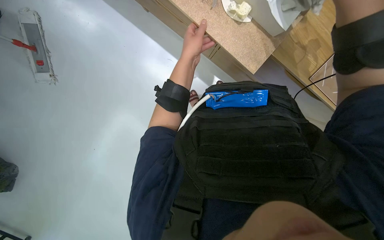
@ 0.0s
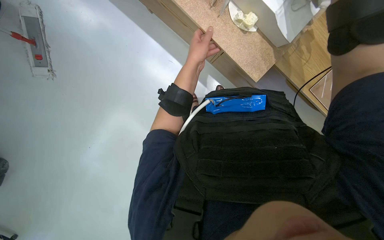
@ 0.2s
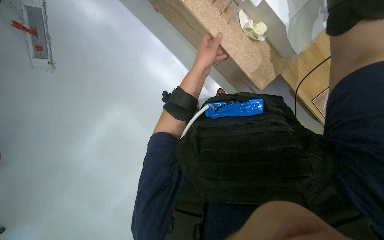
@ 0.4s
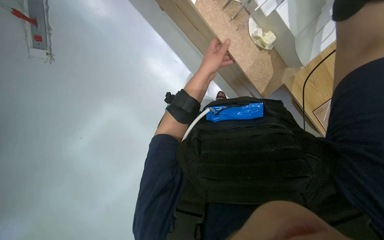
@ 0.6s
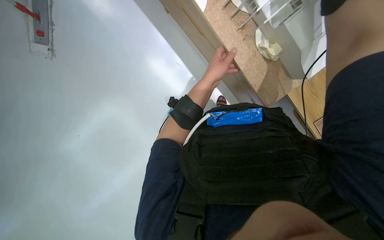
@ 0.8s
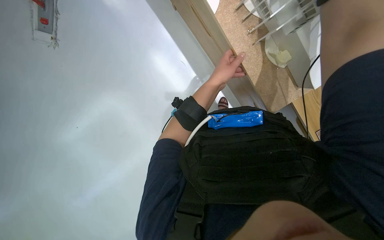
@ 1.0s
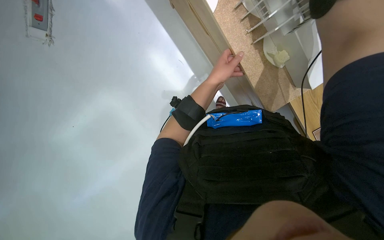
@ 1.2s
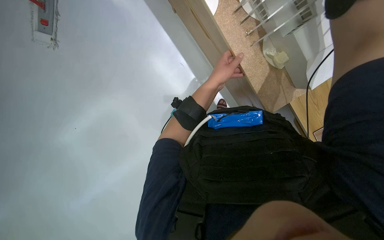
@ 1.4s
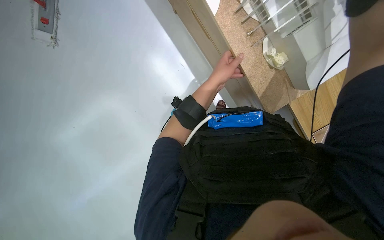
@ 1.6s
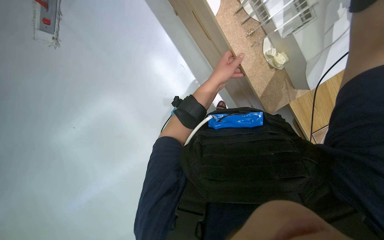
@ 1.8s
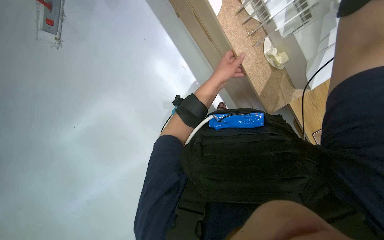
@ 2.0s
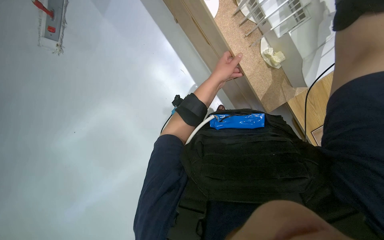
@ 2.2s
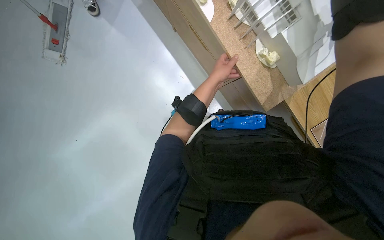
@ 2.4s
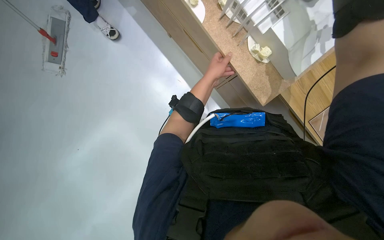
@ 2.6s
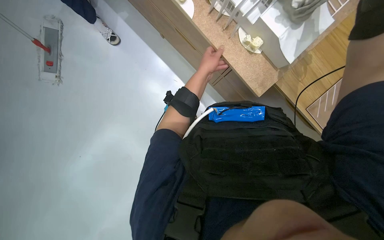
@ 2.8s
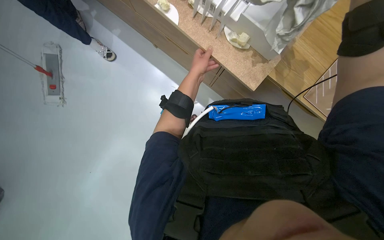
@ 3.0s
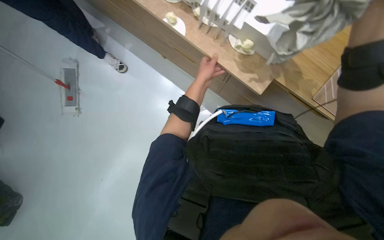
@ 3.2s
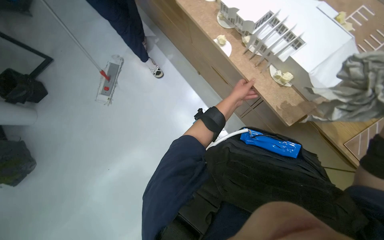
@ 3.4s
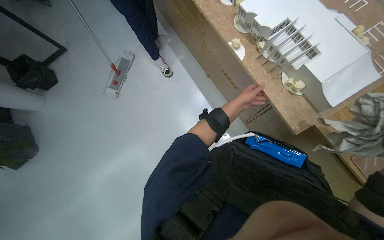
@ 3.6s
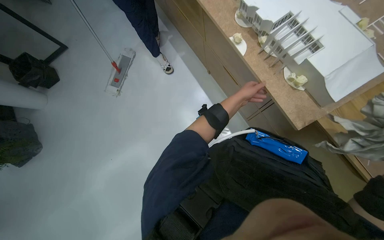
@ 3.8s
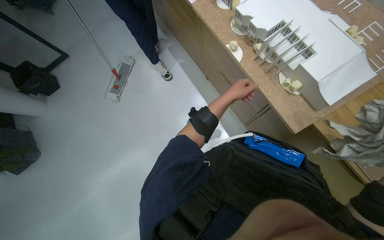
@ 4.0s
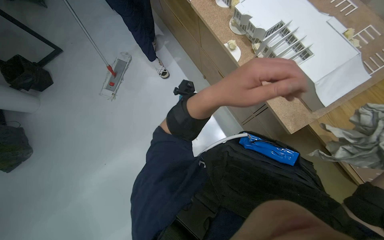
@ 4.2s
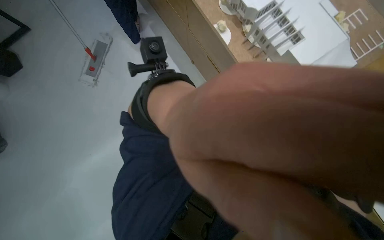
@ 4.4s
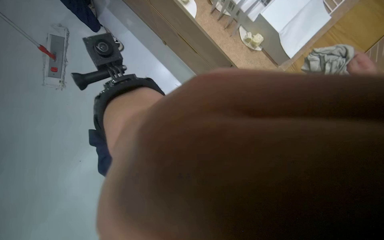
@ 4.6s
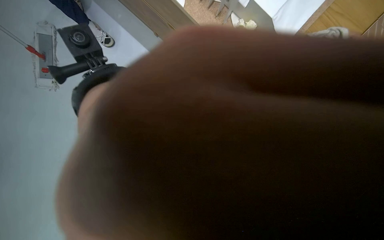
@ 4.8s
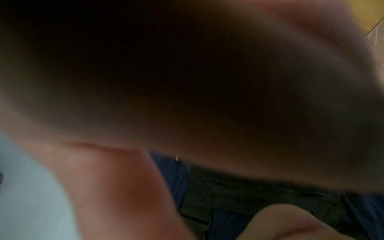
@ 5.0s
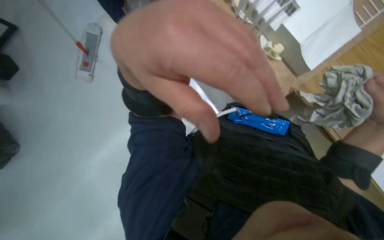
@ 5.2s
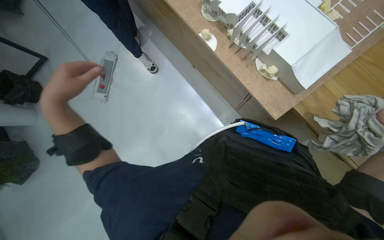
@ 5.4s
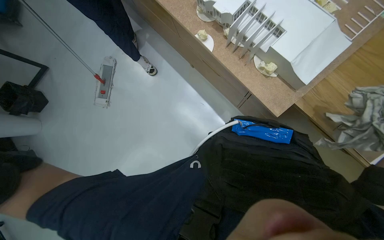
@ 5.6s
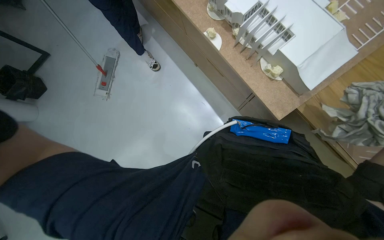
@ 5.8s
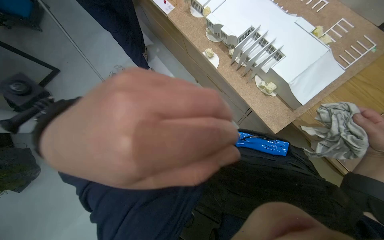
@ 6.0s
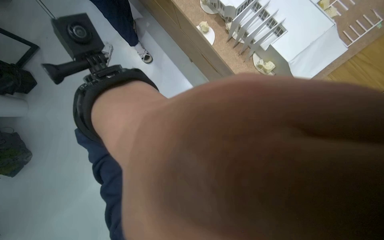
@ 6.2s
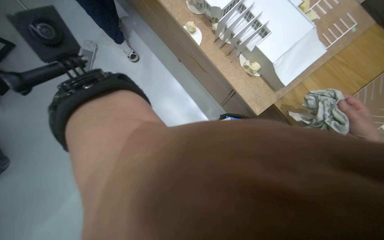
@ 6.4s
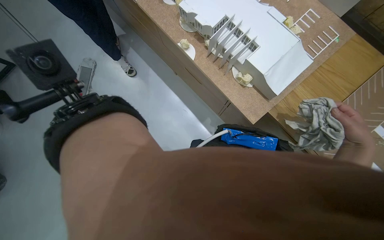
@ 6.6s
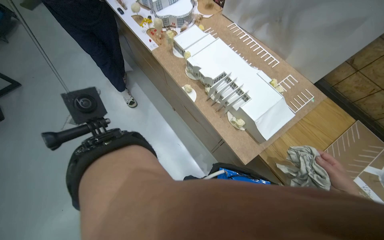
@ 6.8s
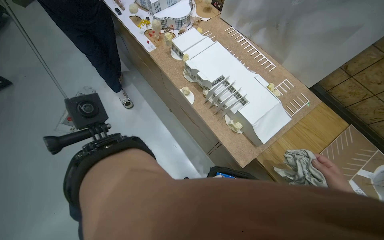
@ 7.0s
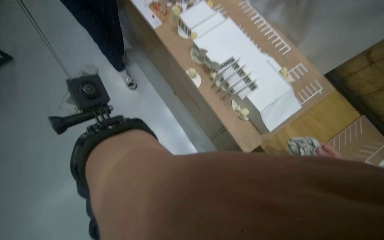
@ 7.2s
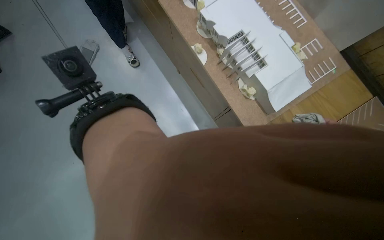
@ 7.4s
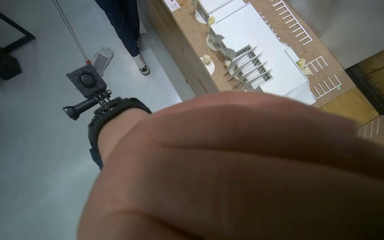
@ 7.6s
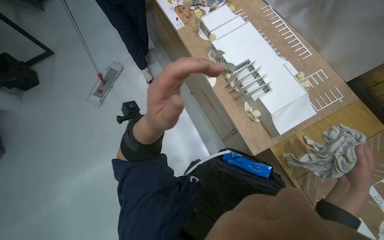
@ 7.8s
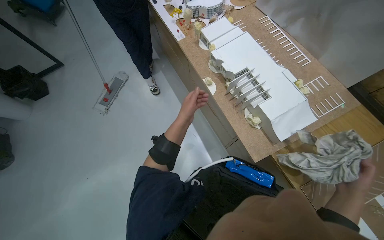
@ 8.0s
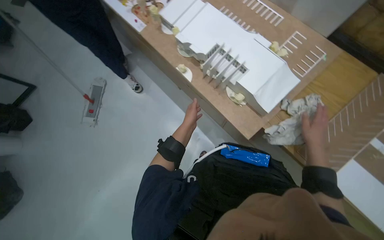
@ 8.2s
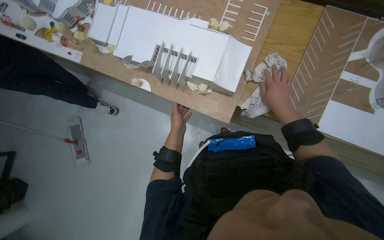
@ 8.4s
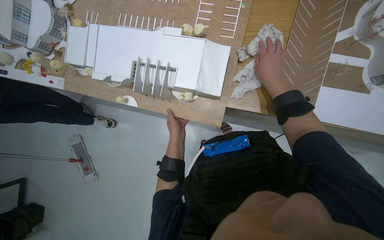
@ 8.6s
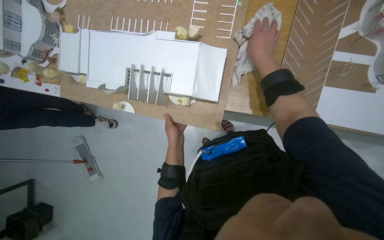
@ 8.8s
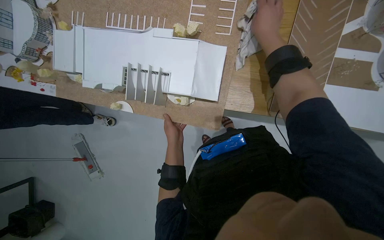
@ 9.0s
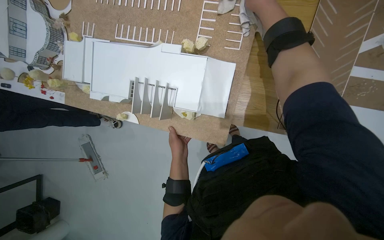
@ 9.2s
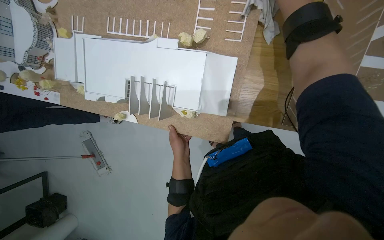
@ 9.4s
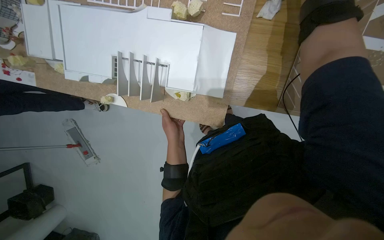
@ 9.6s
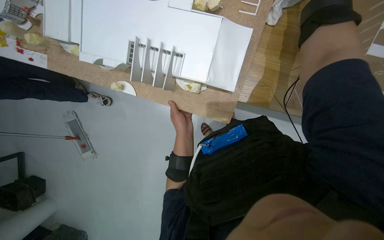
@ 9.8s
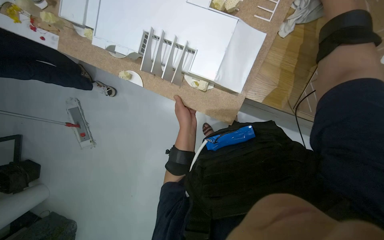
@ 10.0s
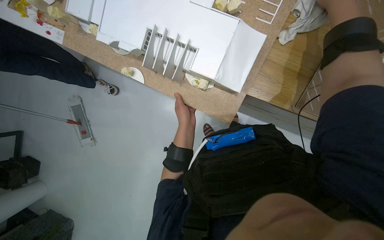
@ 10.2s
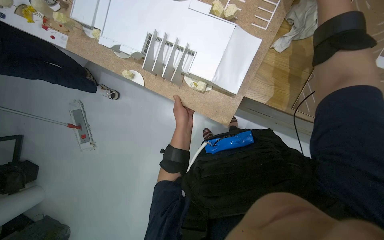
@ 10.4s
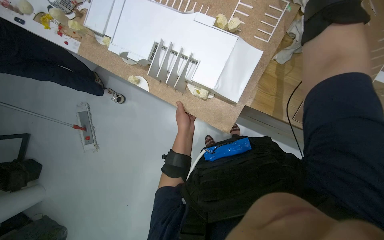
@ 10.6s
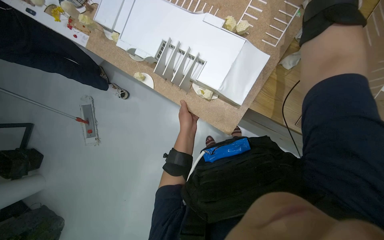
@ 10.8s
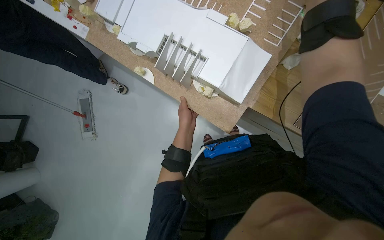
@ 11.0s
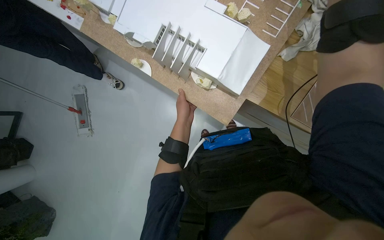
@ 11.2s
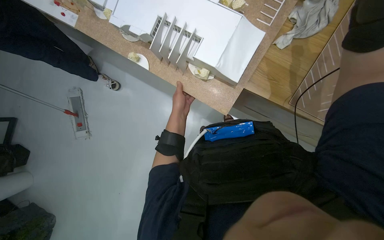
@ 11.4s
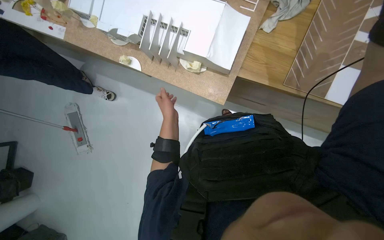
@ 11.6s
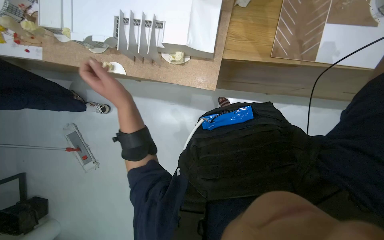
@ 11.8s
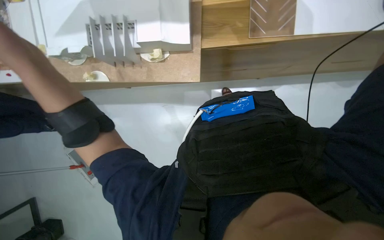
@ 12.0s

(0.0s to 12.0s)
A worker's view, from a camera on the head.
Job: wiping surfaces.
The whole recording: Cleaning building model. The worker wipes the building model with a cloth, repositioning it to clean different sides.
7.6s - 9.0s: The scene rotates counterclockwise by some 50 degrees.

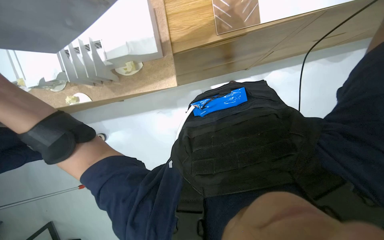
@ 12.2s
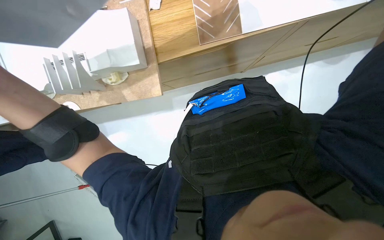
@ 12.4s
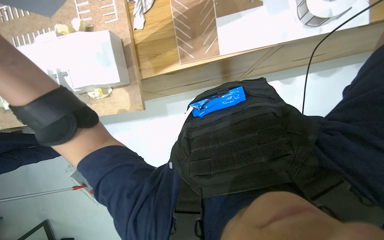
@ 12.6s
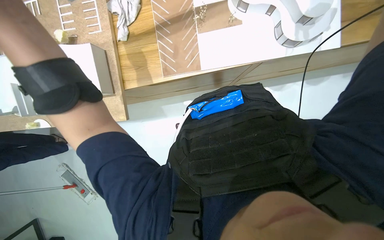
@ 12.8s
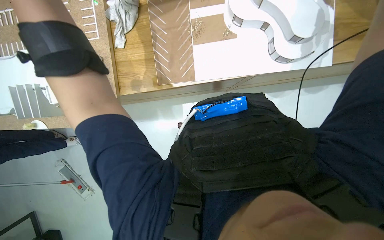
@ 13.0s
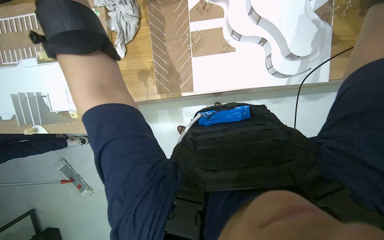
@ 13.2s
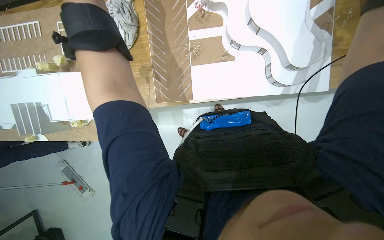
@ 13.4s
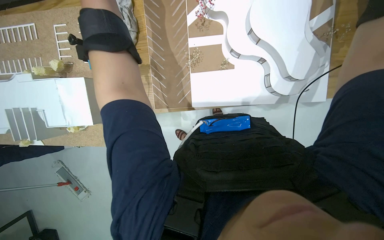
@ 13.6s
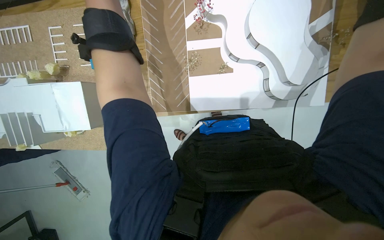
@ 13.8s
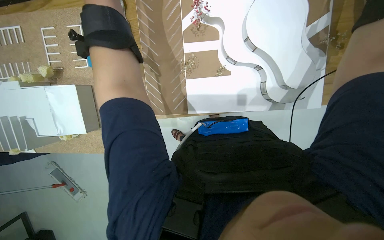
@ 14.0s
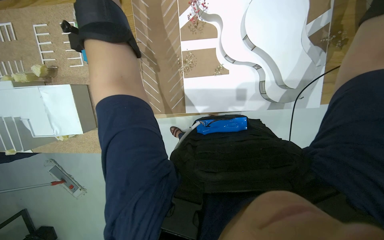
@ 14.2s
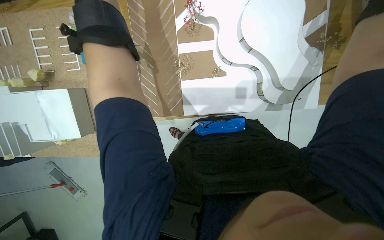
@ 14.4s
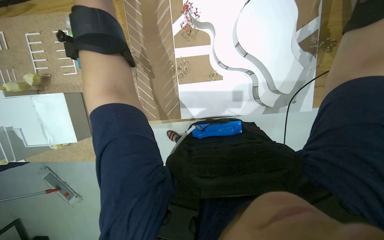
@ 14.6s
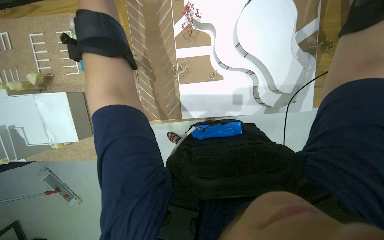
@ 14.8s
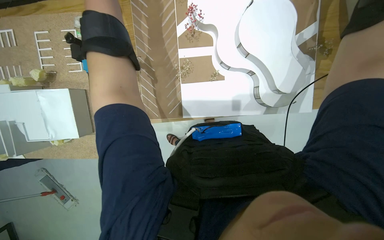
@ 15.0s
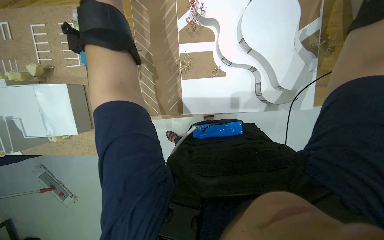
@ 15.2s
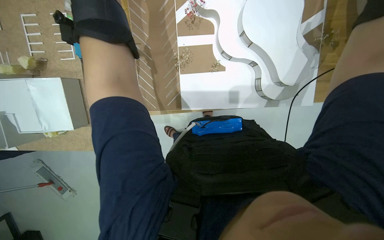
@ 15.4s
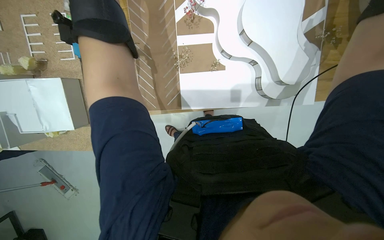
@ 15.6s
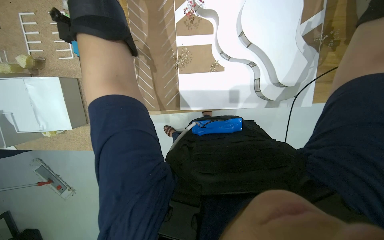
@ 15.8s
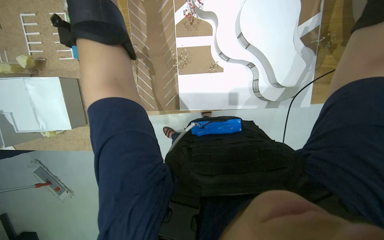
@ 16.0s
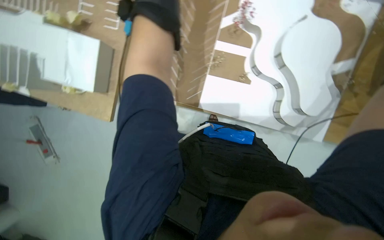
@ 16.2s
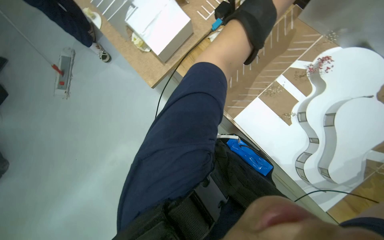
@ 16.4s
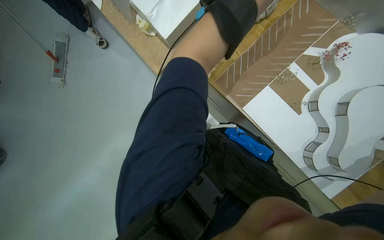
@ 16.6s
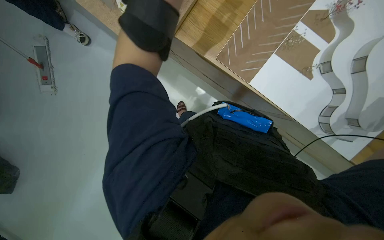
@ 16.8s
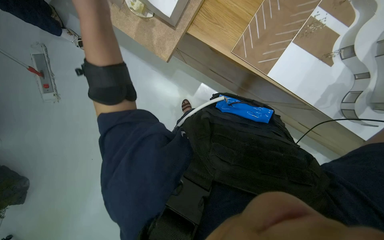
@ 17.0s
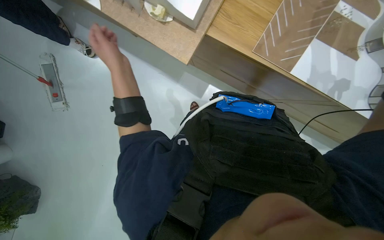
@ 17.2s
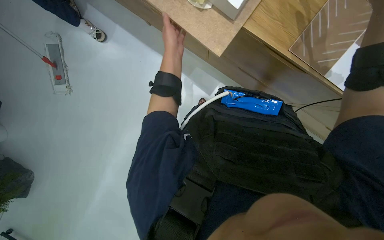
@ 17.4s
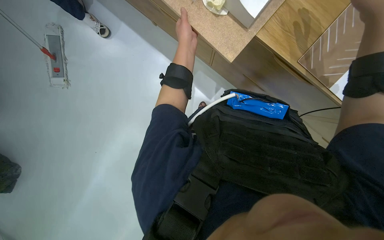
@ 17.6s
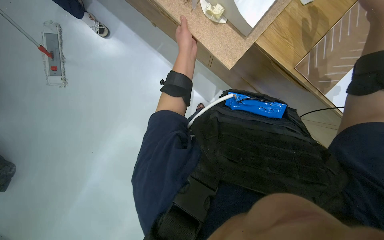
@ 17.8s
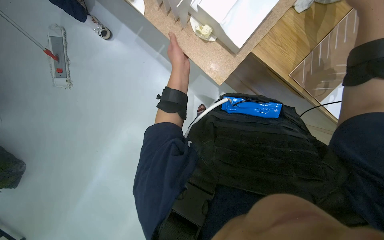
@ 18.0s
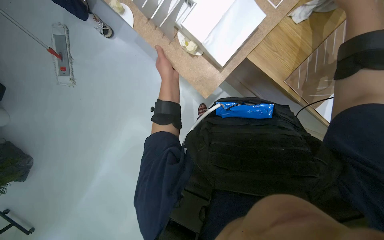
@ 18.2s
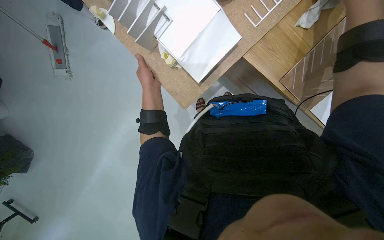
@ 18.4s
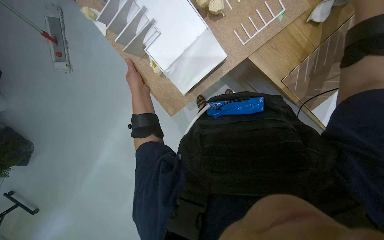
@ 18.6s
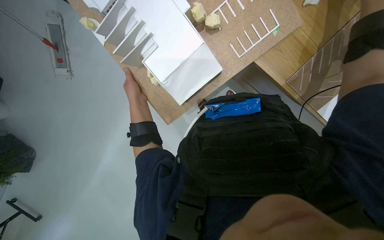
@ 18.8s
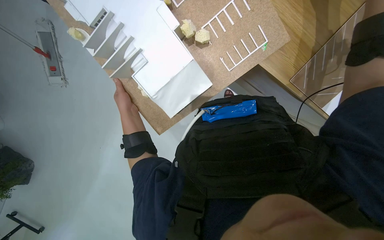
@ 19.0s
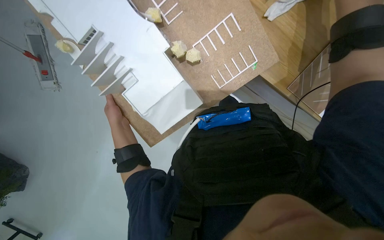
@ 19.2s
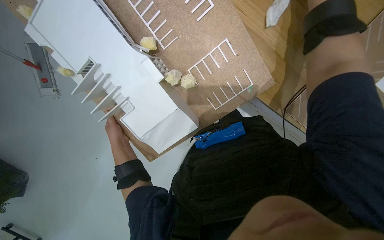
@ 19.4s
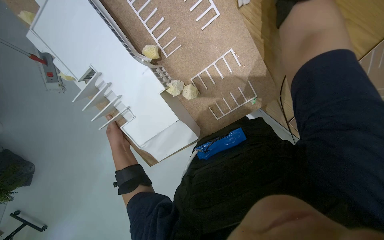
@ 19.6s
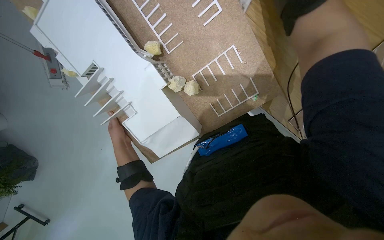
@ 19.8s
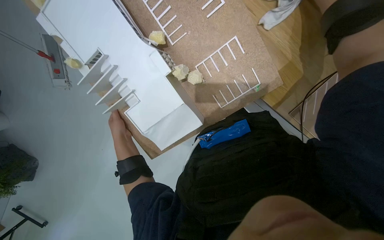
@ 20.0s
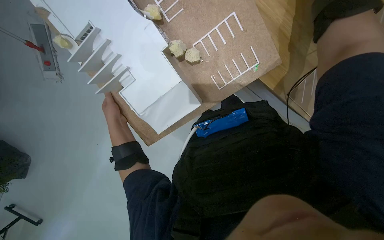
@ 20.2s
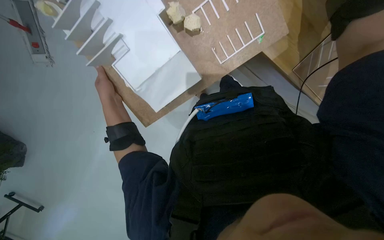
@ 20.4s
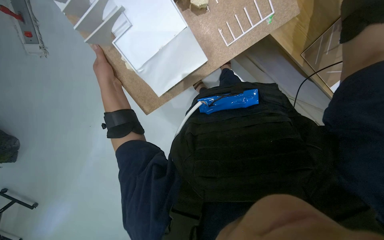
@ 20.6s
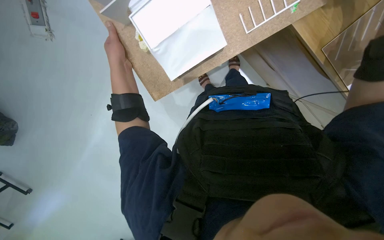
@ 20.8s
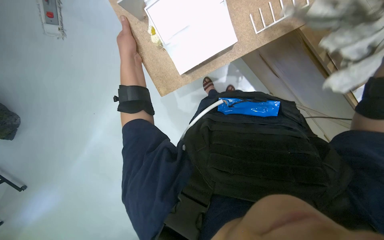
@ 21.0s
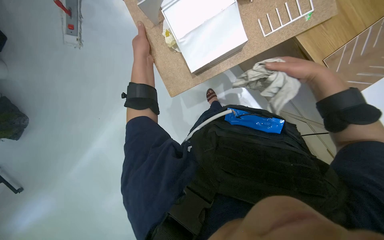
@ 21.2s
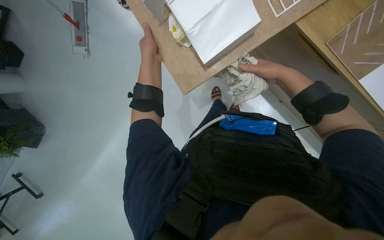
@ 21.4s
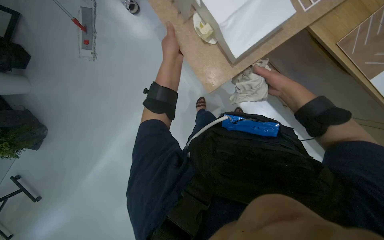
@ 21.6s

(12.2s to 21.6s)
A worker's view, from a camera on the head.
Job: wiping surfaces.
The whole recording: Cleaning building model. The worker wipes the building model with a cloth, repositioning it to clean different sides.
12.2s - 13.8s: The wearer moves about 50 cm.
15.4s - 17.0s: The scene turns some 35 degrees clockwise in the picture.
